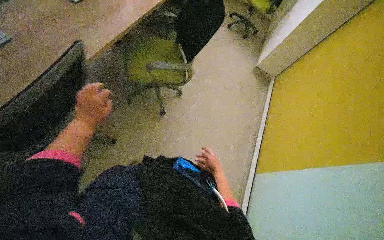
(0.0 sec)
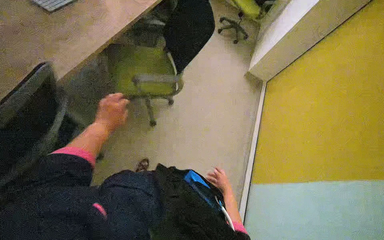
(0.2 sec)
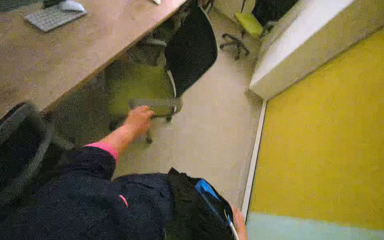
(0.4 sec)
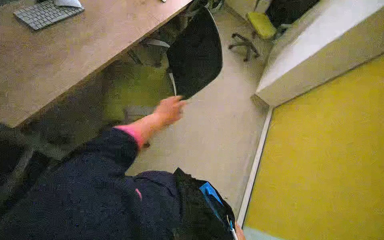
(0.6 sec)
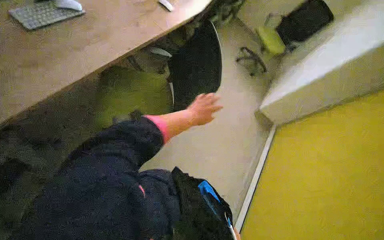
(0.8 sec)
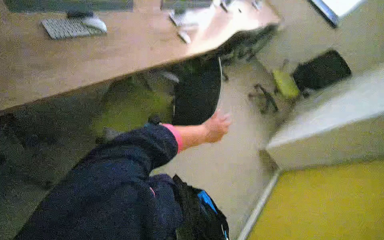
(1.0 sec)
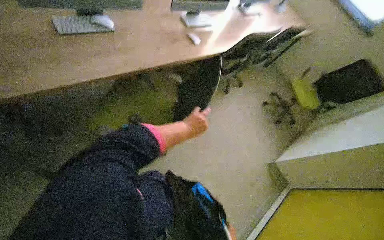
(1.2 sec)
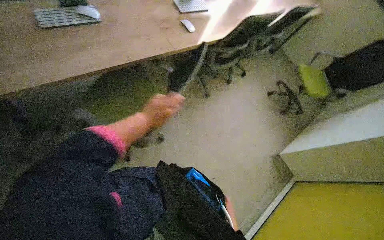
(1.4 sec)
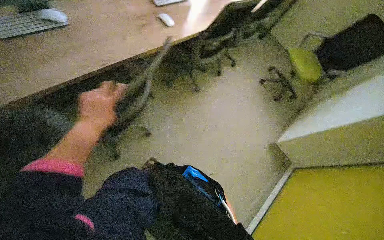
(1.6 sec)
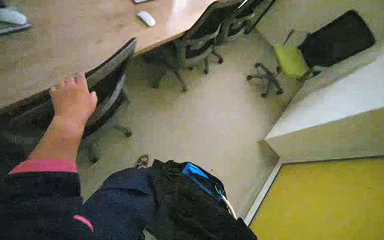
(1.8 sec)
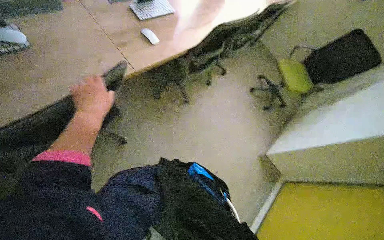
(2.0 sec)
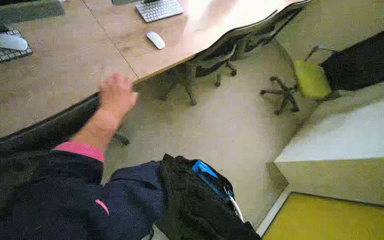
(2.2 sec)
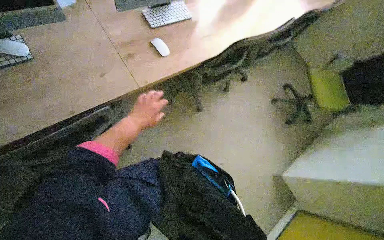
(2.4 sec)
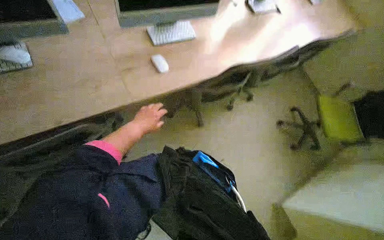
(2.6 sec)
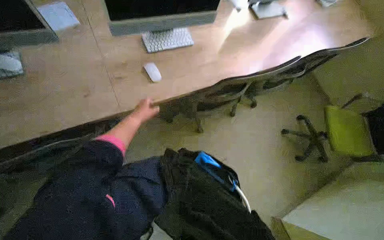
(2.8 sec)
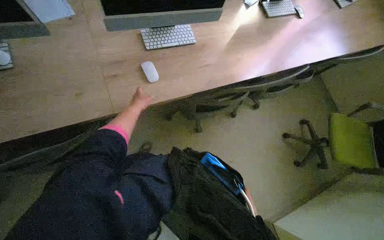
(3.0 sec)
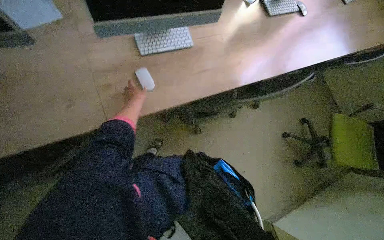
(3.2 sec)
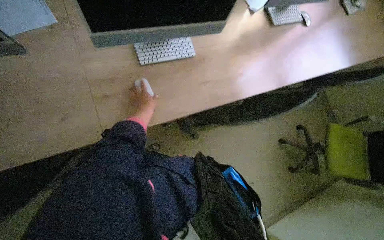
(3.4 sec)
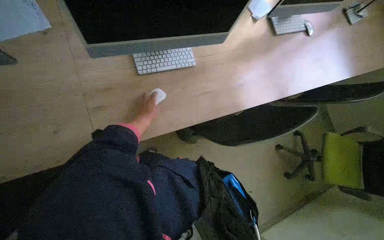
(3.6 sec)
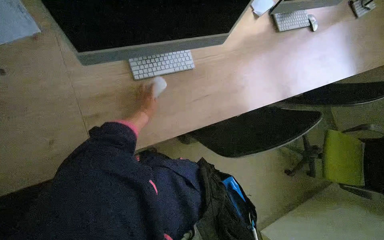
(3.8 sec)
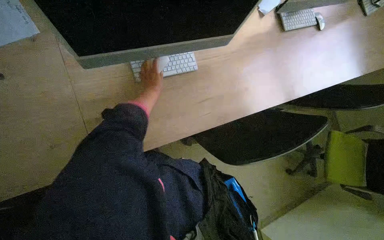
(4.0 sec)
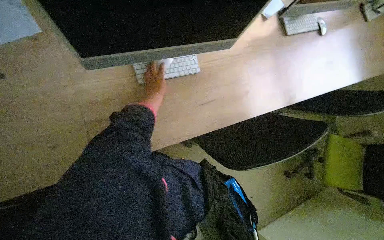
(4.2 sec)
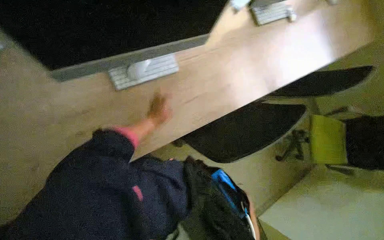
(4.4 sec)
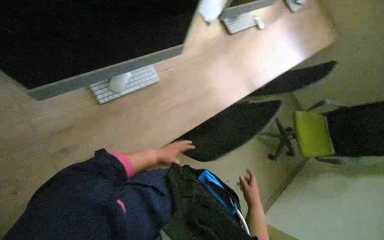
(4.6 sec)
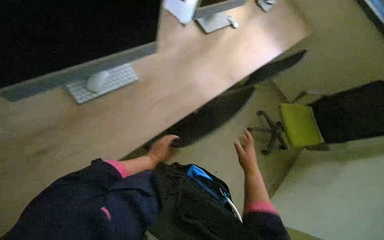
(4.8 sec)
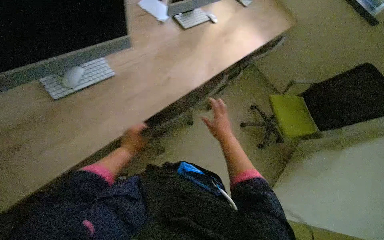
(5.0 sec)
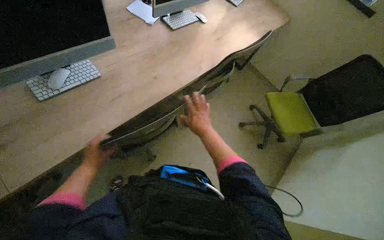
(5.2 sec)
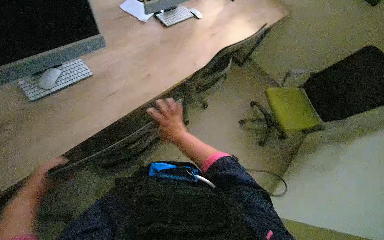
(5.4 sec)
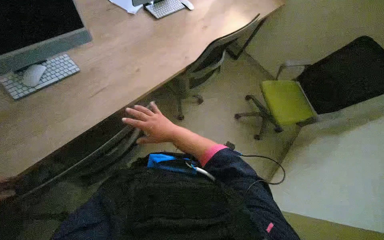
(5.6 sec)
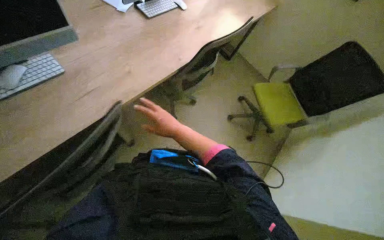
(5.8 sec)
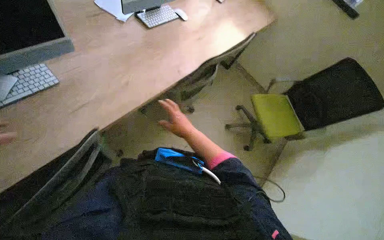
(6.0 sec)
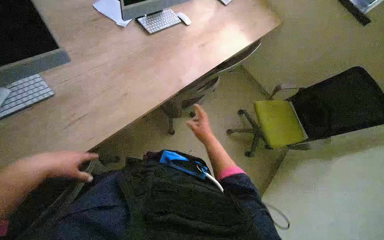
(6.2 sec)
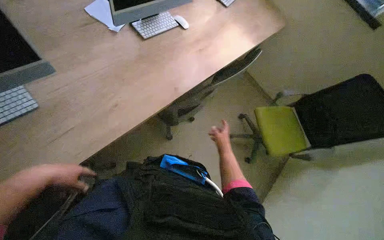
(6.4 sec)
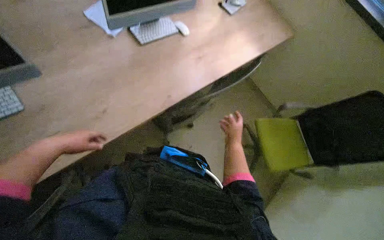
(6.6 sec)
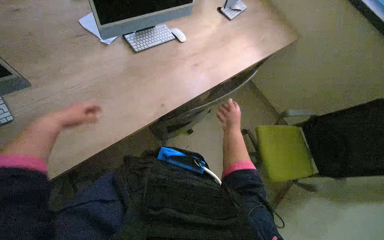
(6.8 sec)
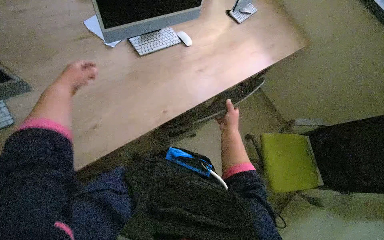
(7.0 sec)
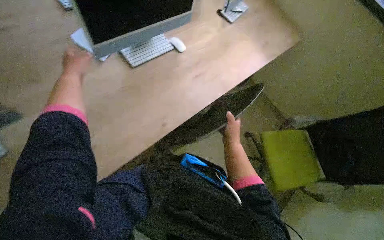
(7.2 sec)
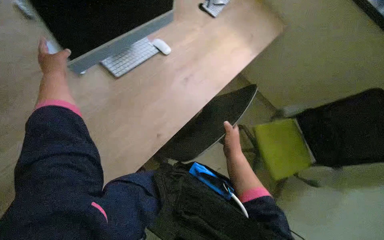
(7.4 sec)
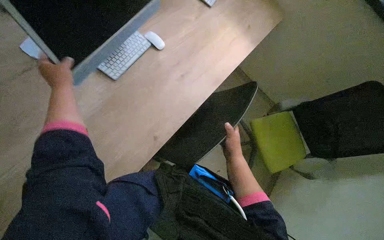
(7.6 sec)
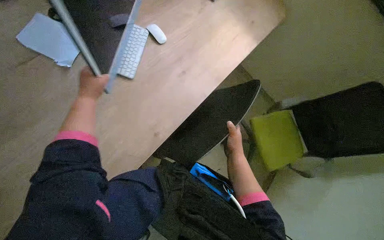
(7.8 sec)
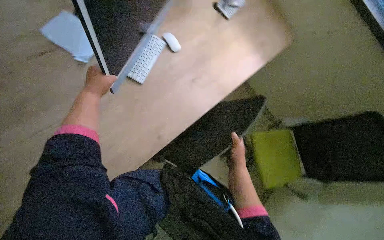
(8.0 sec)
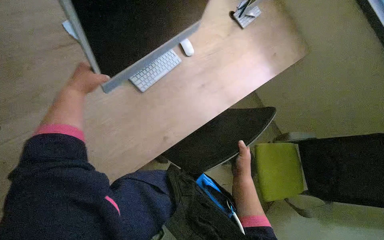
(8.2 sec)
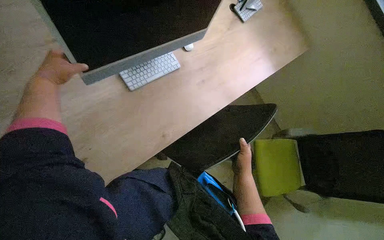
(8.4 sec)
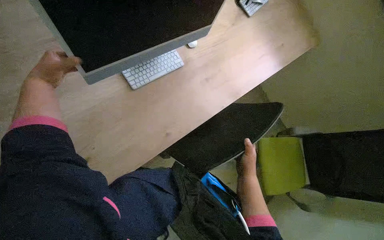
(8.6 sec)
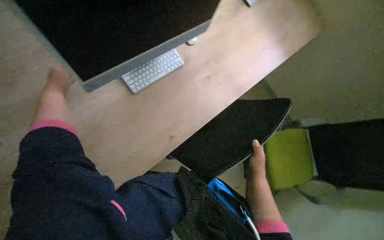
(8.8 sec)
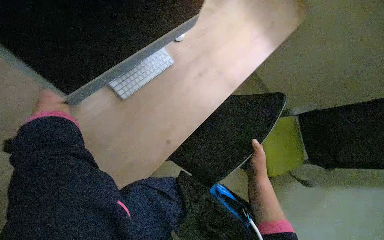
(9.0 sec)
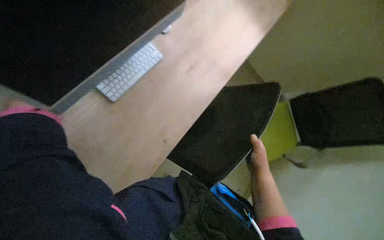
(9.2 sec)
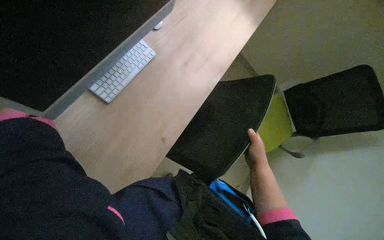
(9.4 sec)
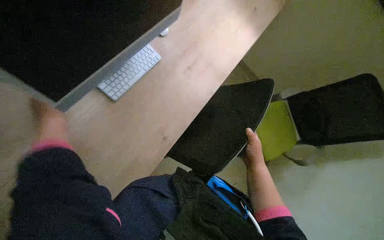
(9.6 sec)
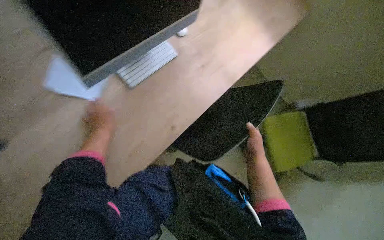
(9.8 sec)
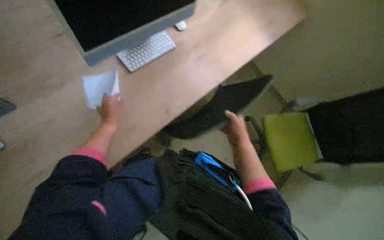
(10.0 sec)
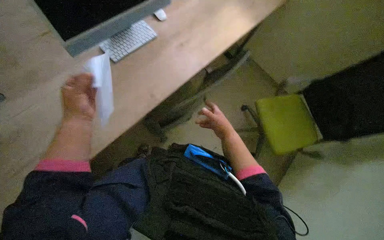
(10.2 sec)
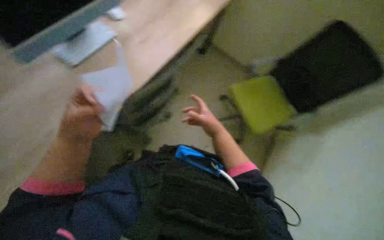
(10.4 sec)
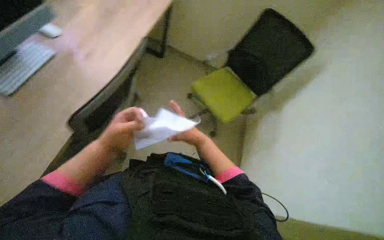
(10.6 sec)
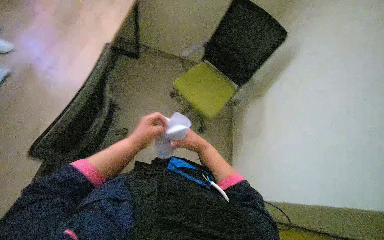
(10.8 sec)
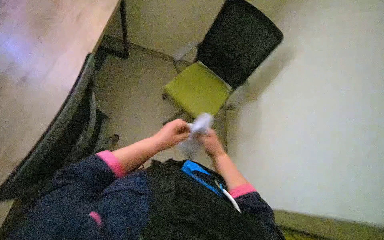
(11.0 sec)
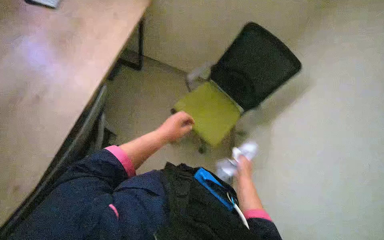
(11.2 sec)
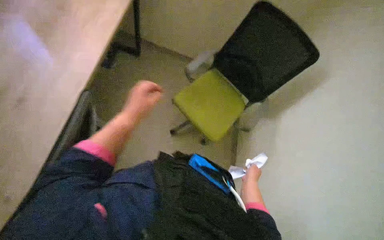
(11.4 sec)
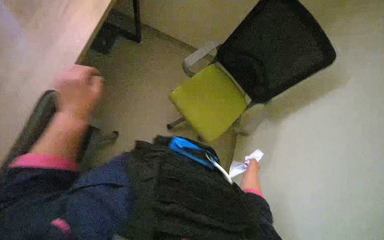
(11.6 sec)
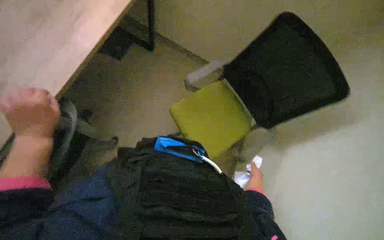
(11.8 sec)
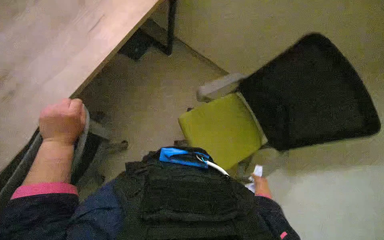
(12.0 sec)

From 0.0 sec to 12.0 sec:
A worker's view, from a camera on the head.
Job: organizing items.
The whole recording: Preparing office workstations. The worker arranges chairs and computer equipment, then cleans the monitors at several workstations.
From 0.0 sec to 1.6 sec: The wearer moves about 70 cm.
From 1.6 sec to 3.0 sec: The left hand moves farther from the camera and up the picture, some 40 cm.
From 3.0 sec to 4.4 sec: The left hand shifts some 15 cm to the right.
From 6.0 sec to 7.6 sec: The right hand travels farther from the camera and to the right by some 40 cm.
From 7.6 sec to 9.0 sec: The left hand heads to the left, covering roughly 20 cm.
From 10.4 sec to 12.0 sec: The left hand goes to the right and returns, roughly 15 cm each way. Meanwhile the right hand is displaced down the picture, farther from the camera and to the right by some 40 cm.

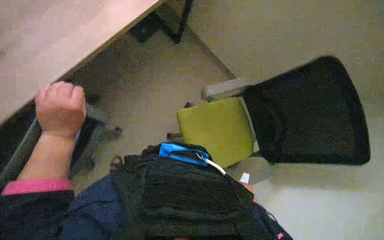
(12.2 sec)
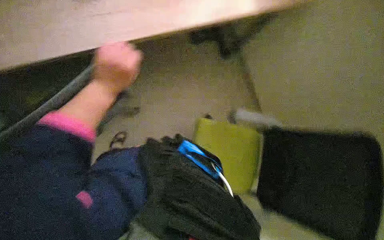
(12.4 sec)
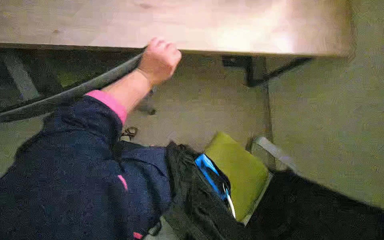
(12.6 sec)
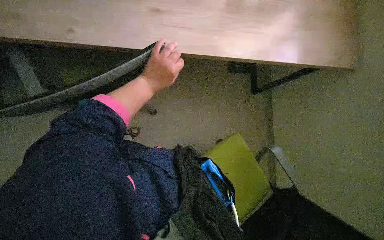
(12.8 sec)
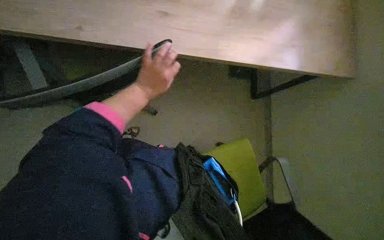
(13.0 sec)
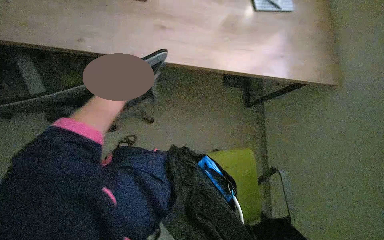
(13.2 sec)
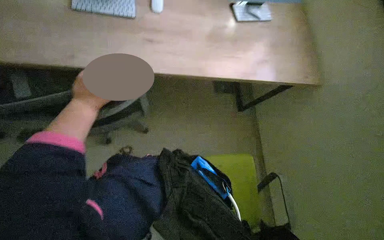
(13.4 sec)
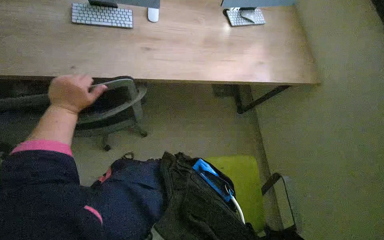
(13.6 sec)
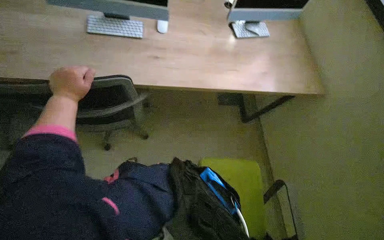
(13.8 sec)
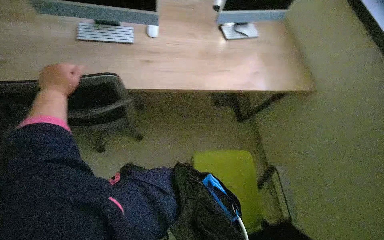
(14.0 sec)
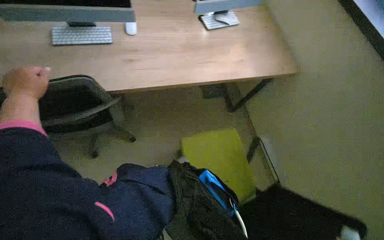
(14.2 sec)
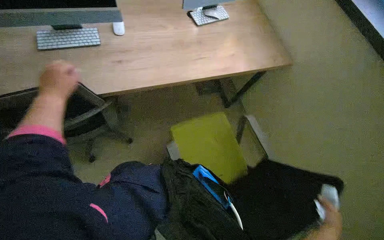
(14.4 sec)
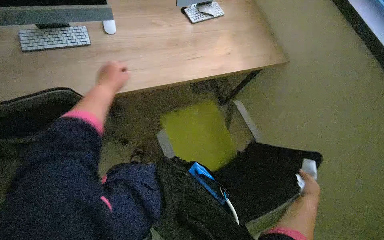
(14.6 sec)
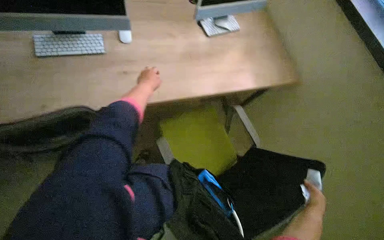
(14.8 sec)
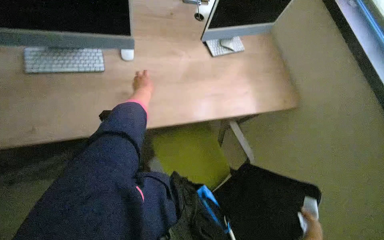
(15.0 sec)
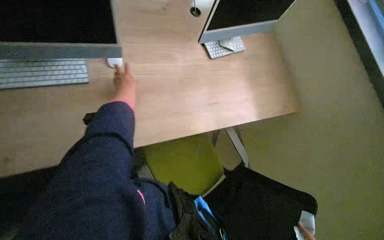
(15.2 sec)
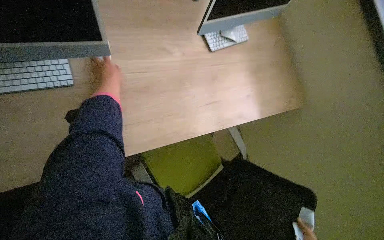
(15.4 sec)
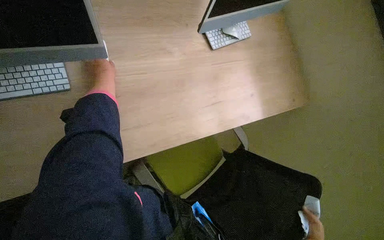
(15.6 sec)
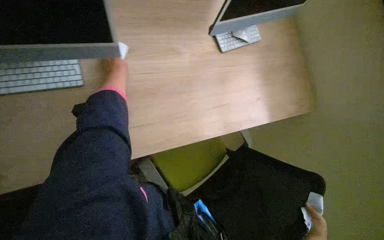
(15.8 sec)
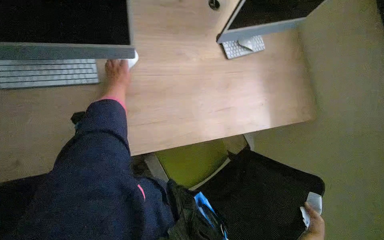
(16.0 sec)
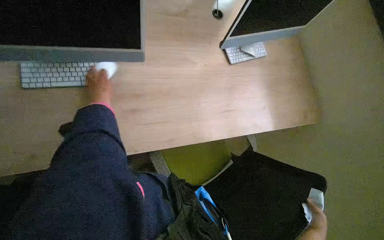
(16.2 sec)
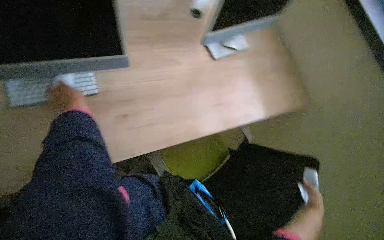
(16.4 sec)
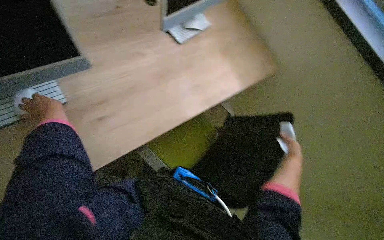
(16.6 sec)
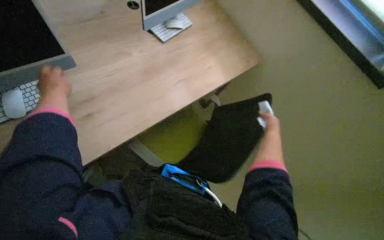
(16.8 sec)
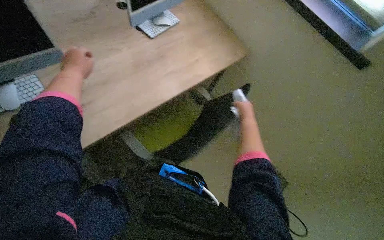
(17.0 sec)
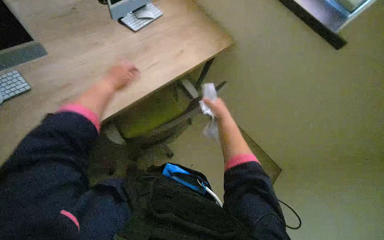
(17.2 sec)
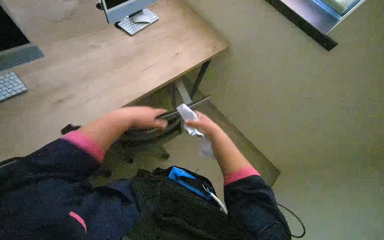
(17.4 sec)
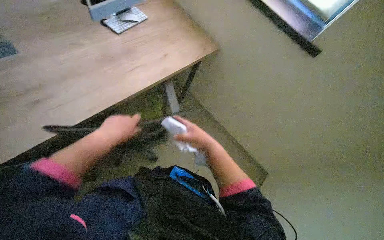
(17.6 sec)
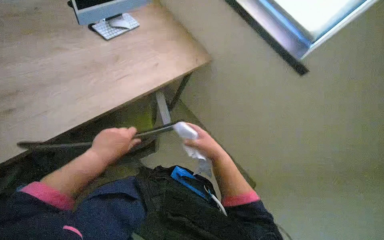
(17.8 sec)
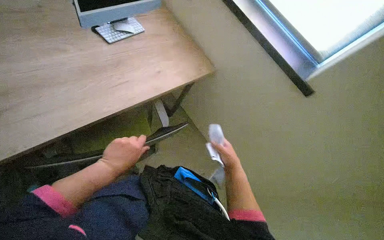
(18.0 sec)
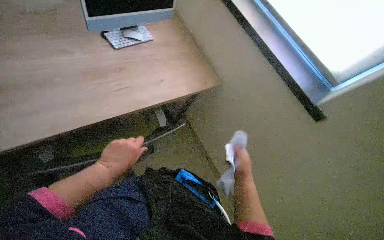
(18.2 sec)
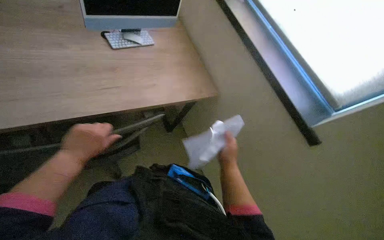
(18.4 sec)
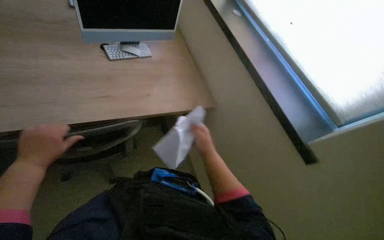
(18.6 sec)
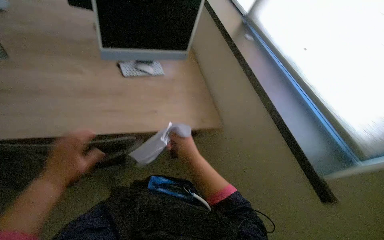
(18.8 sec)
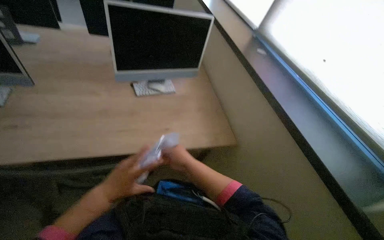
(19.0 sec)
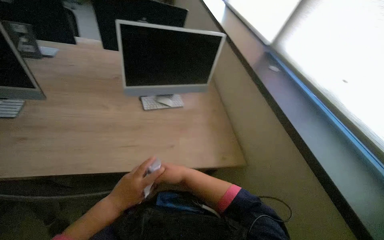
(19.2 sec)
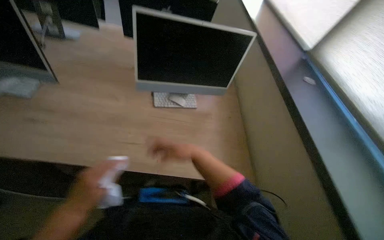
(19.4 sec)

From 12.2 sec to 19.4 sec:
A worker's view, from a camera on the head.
Job: organizing items.
The whole recording: Preparing office workstations. The worker arranges chairs and computer equipment, then cleans the monitors at several workstations.
From 12.2 sec to 13.6 sec: The view tilts approximately 20 degrees upward.
From 13.6 sec to 15.0 sec: The left hand is displaced farther from the camera, up the picture and to the right by approximately 35 cm.
From 15.0 sec to 16.6 sec: The left hand is displaced nearer to the camera and to the left by approximately 25 cm.
From 16.6 sec to 18.0 sec: The camera is aimed roughly 15 degrees further to the right. The left hand goes about 35 cm to the right.
From 18.0 sec to 19.4 sec: The head turns to the left by about 30 degrees. The view tips upward by about 25 degrees. The right hand shifts roughly 40 cm up the picture.
